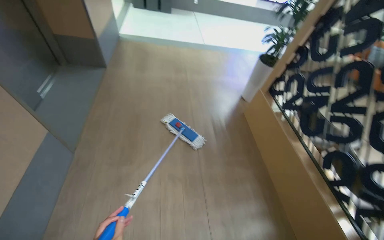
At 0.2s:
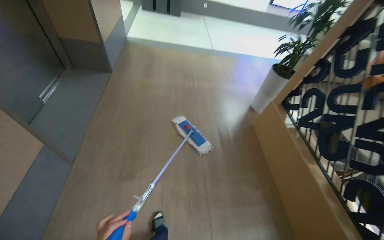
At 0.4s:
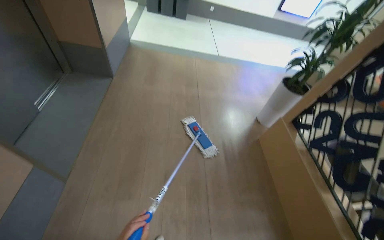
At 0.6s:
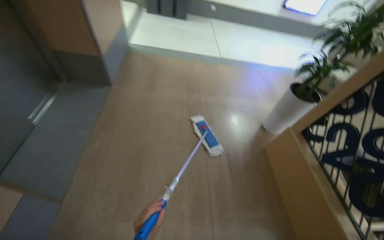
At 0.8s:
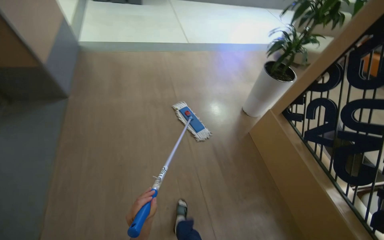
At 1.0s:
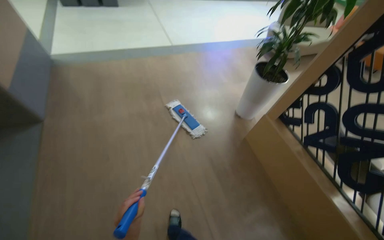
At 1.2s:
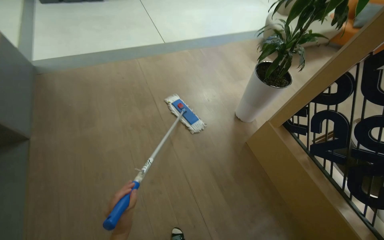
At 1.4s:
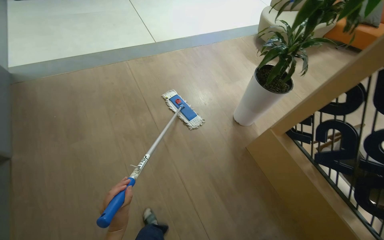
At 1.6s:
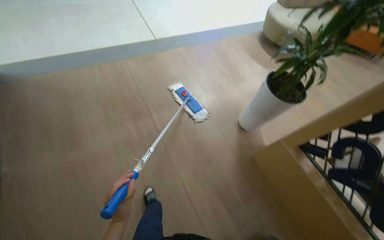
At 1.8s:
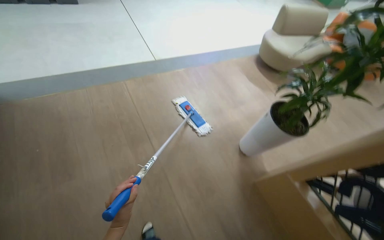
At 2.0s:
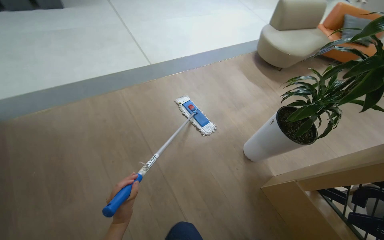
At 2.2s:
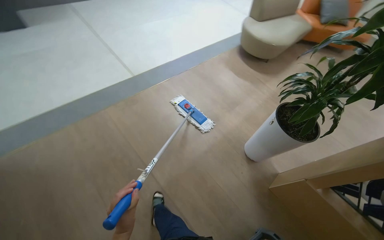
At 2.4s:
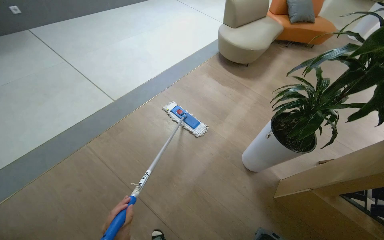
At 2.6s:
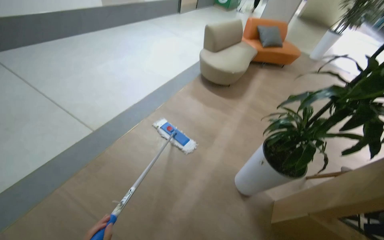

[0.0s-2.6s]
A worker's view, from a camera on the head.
Job: mopping floor.
The whole recording: Mopping wooden floor. The worker mops the wooden floor with a flat mop.
0.0s to 1.2s: The wearer moves about 1 m.
1.2s to 2.6s: The wearer moves roughly 1 m. The head turns to the right by roughly 30 degrees.

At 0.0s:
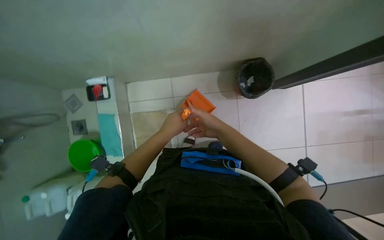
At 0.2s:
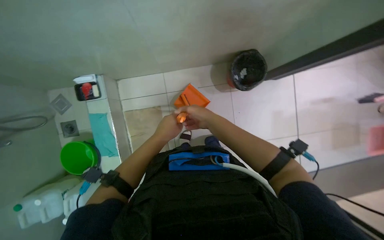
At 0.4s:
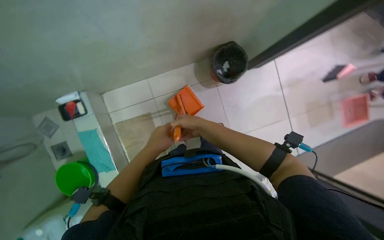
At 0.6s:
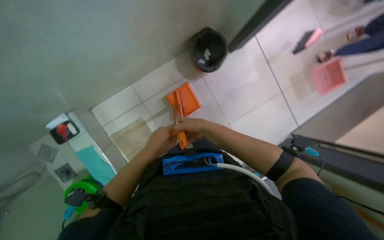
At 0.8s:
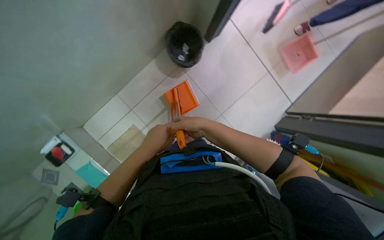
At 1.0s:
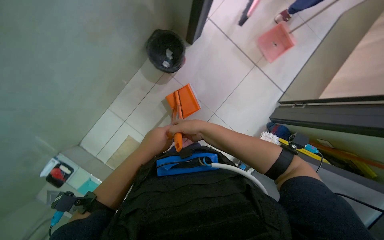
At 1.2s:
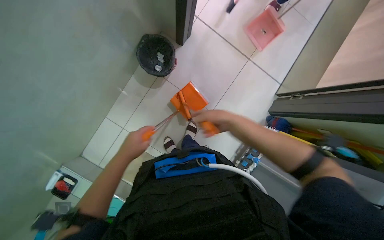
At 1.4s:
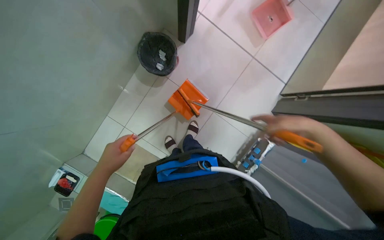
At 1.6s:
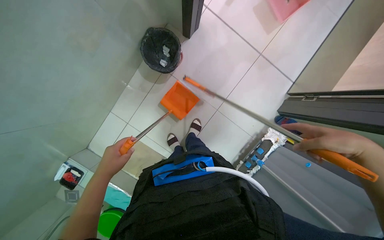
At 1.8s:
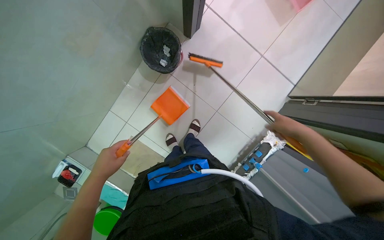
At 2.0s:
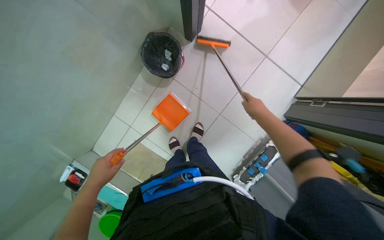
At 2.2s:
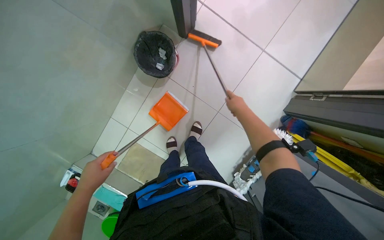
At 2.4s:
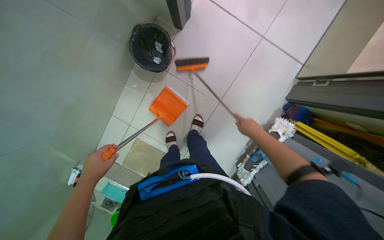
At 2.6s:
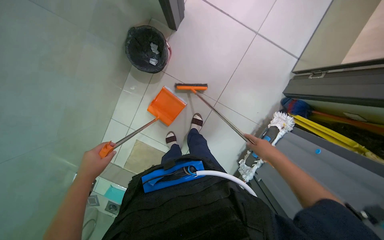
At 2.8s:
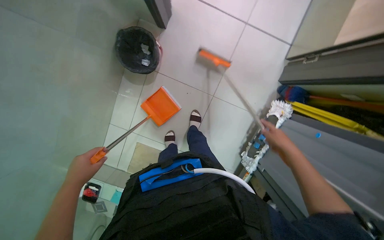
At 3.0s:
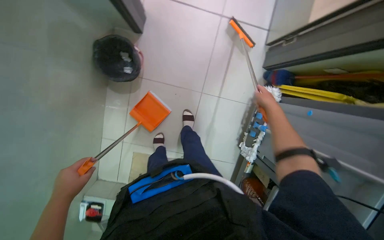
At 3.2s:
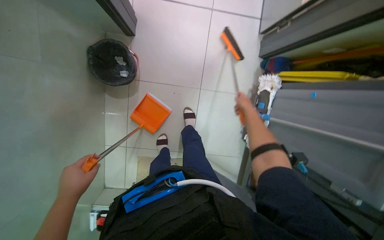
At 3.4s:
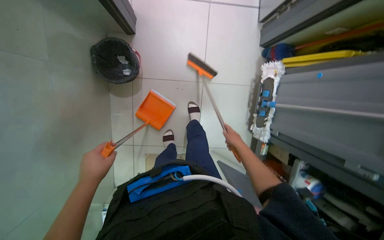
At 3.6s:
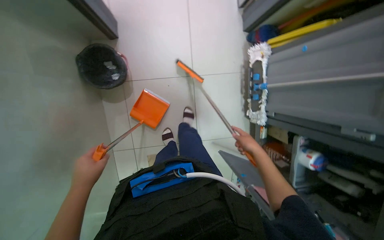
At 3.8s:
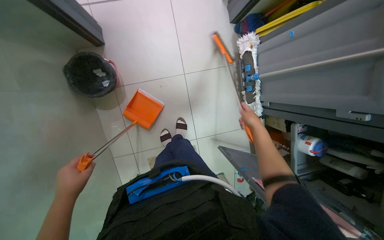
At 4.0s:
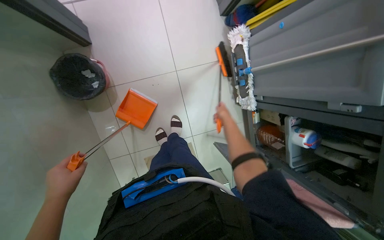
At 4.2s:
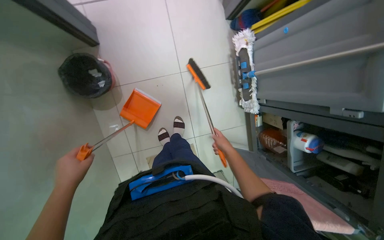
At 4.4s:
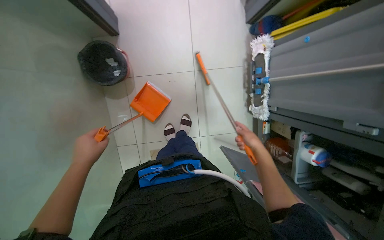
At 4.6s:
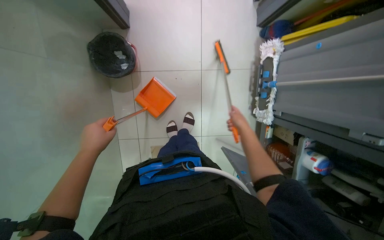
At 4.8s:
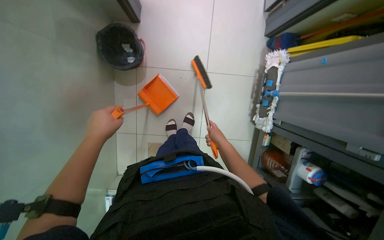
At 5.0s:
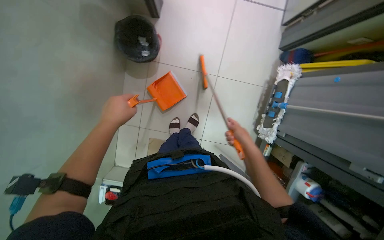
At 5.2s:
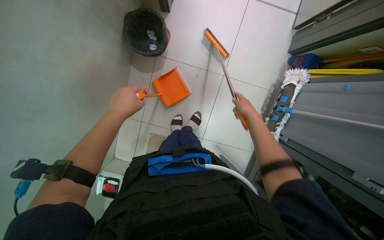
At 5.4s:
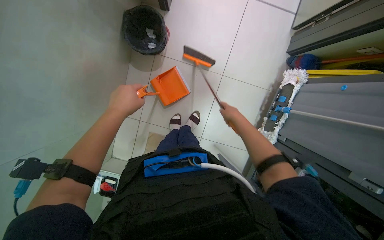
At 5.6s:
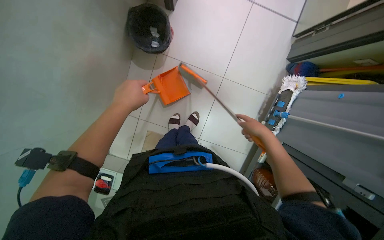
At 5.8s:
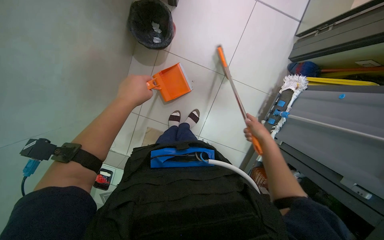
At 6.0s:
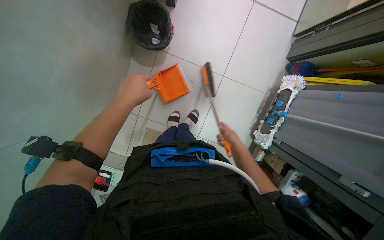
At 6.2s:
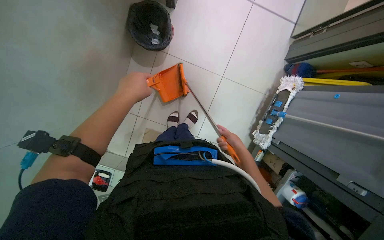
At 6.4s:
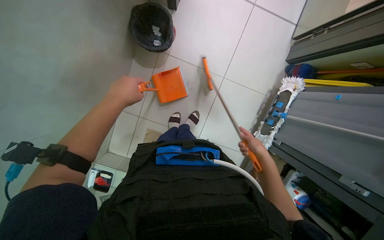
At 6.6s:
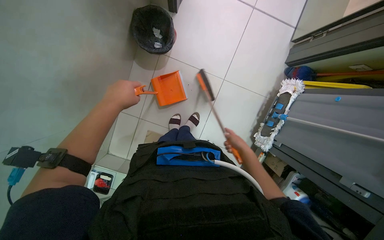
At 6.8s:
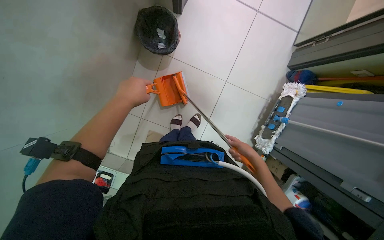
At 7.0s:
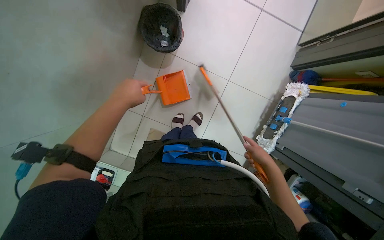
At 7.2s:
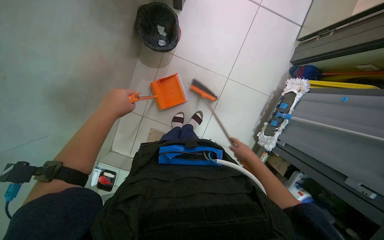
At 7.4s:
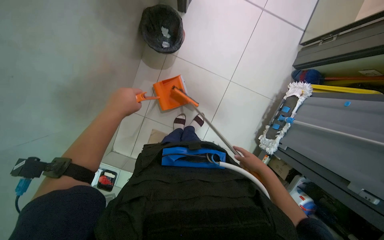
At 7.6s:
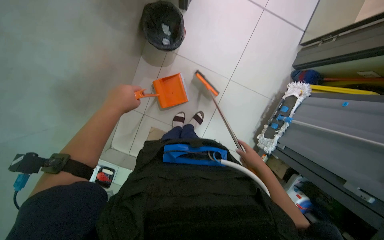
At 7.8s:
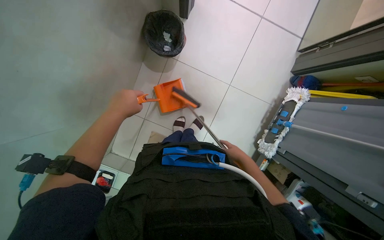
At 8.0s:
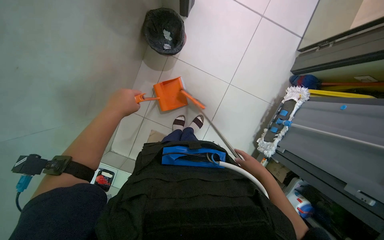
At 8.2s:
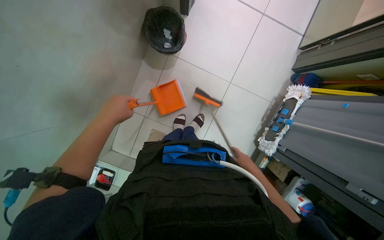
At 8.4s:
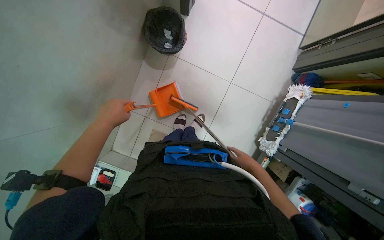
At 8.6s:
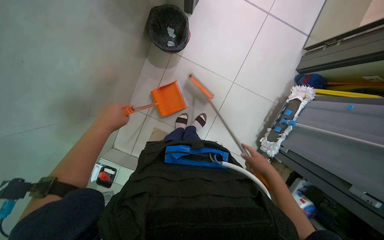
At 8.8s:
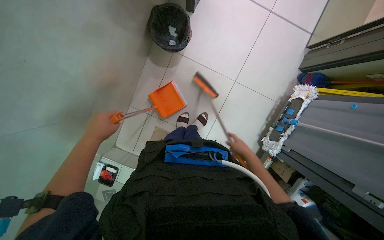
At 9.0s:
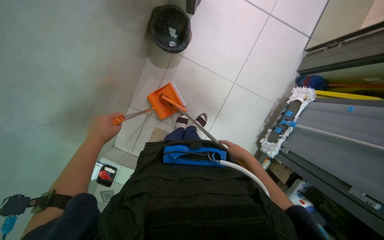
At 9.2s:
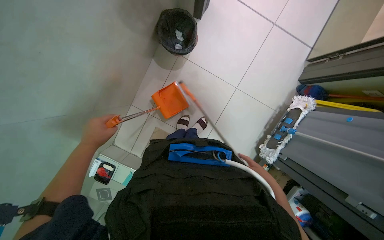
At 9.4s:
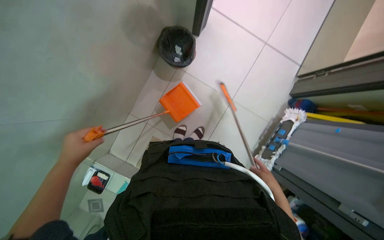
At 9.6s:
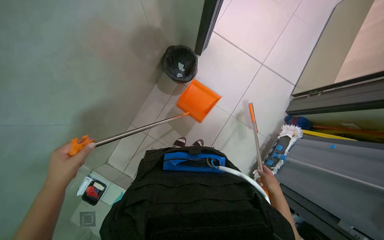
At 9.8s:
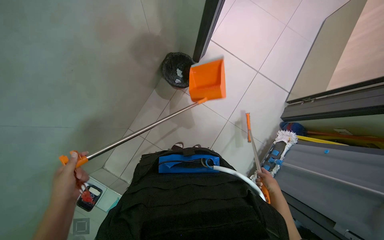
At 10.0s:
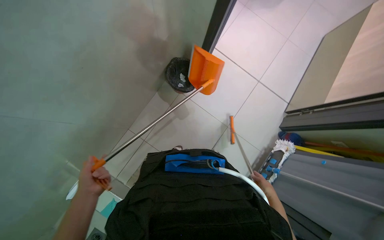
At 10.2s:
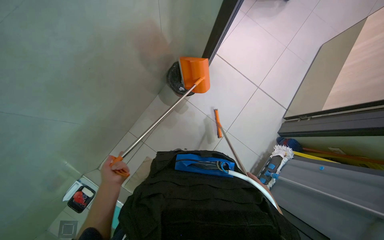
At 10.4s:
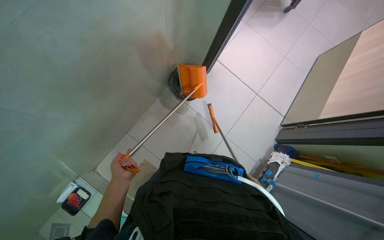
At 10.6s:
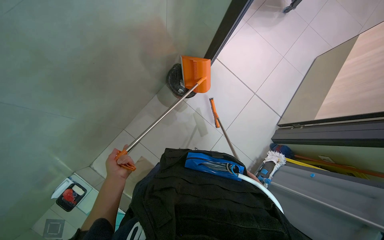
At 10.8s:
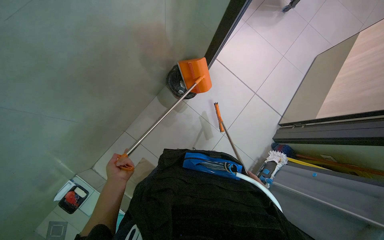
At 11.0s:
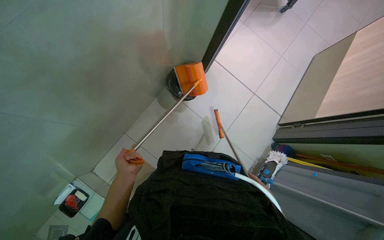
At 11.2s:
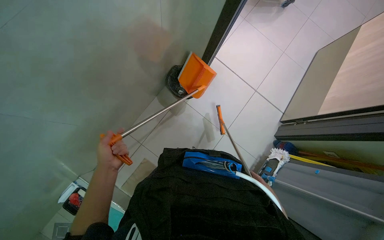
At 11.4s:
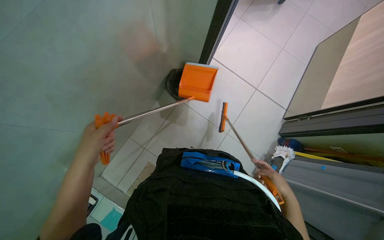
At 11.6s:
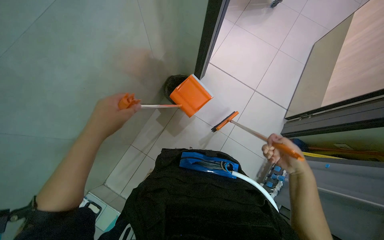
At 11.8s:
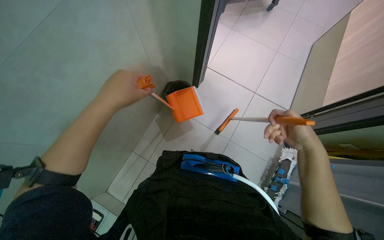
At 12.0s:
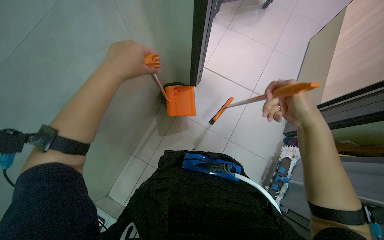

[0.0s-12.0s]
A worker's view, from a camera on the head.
Job: preparing cleaning supplies.
The whole recording: Preparing mop bucket. The worker sweeps the floor and prepares the mop bucket by emptying dirty water, rinsing, refilling with clean water, and adding cleaning solution.
0.0s to 1.6s: The scene turns about 50 degrees counterclockwise in the picture.
1.6s to 3.0s: The right hand moves nearer and farther over about 25 cm, changing direction 2 times.
3.0s to 4.4s: The right hand moves up and down the picture over some 15 cm, changing direction 2 times.
4.4s to 6.0s: The scene turns roughly 25 degrees clockwise in the picture. The right hand swings left and right, approximately 15 cm each way, with 2 reversals.
7.6s to 9.0s: The right hand swings nearer and farther, approximately 10 cm each way, with 2 reversals. The left hand is displaced down the picture by roughly 10 cm.
9.0s to 10.4s: The view tilts roughly 20 degrees upward. The left hand heads down the picture, covering roughly 15 cm.
10.4s to 12.0s: The left hand heads up the picture, nearer to the camera and to the right, covering about 40 cm.

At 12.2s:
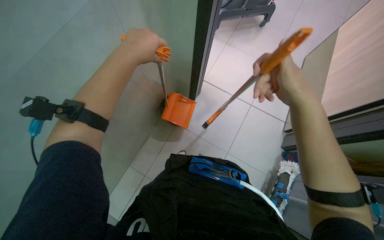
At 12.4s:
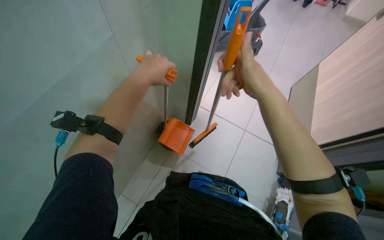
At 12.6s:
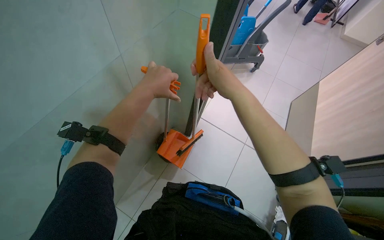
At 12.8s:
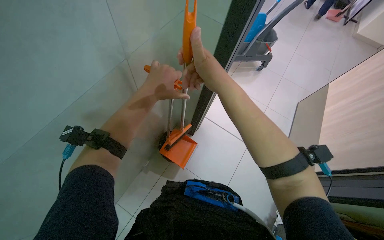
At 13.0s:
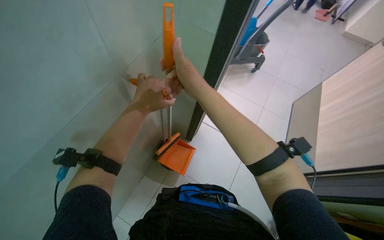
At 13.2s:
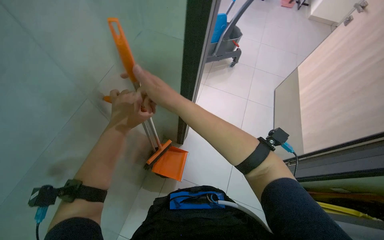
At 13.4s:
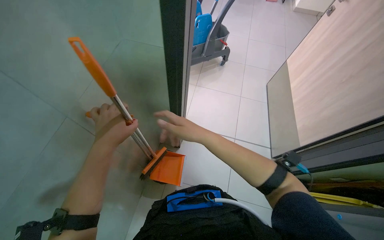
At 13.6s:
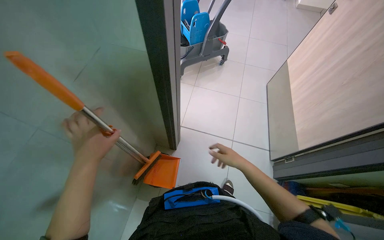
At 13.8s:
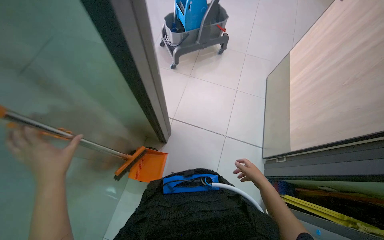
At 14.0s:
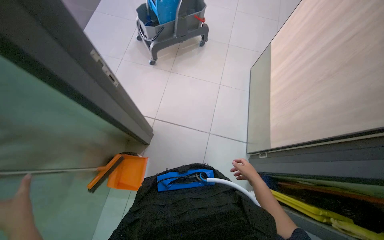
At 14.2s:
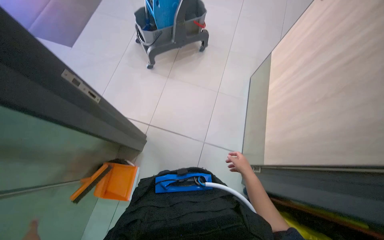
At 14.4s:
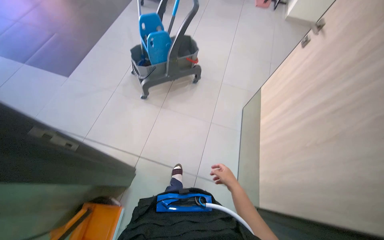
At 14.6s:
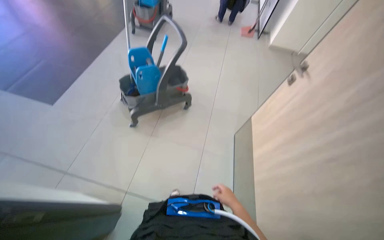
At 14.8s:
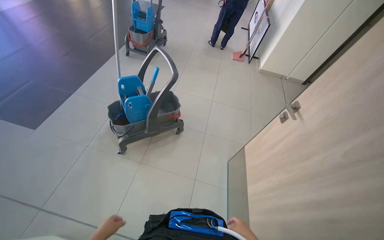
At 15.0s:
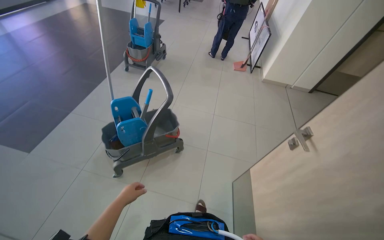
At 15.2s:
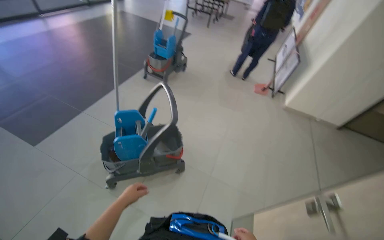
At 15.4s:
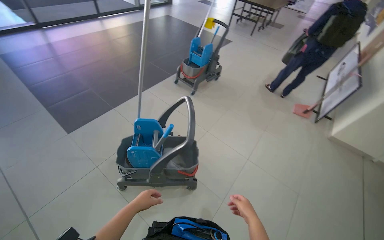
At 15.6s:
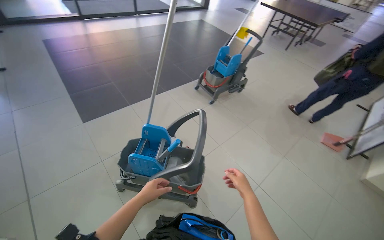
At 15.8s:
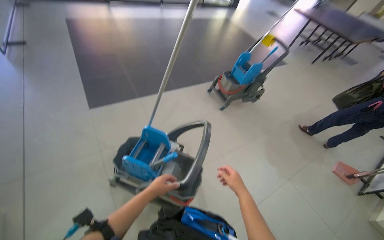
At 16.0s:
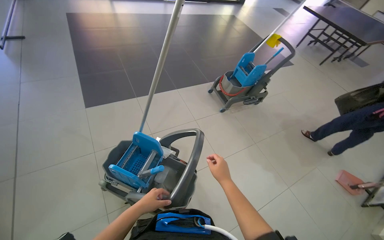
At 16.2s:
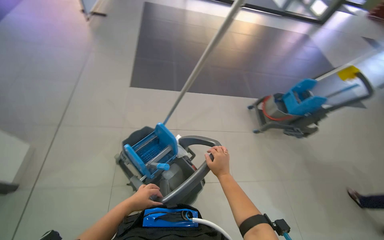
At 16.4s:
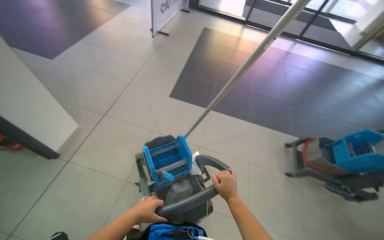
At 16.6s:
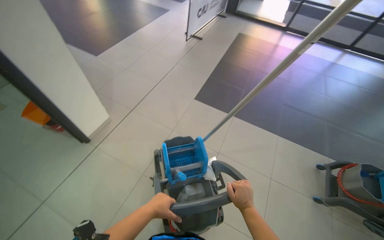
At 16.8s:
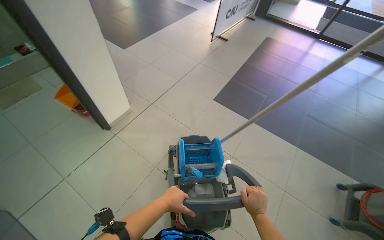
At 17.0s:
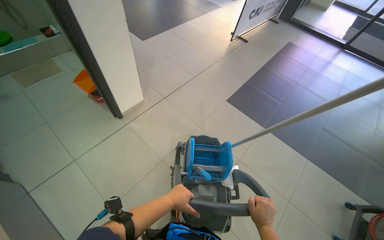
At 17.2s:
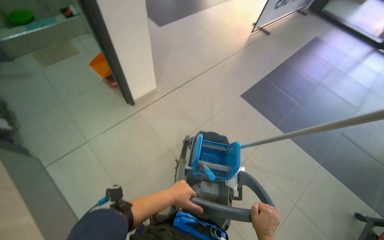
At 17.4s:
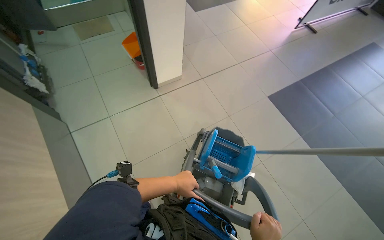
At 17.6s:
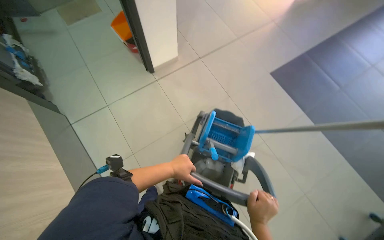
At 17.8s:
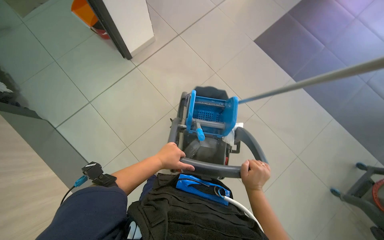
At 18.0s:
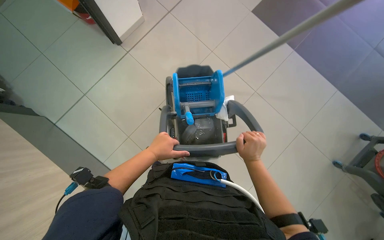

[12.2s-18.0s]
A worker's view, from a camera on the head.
Job: preparing cleaning supplies.
The whole recording: Preparing mop bucket. The worker sweeps the floor and prepares the mop bucket by emptying dirty water, rinsing, refilling with clean water, and adding cleaning solution.
12.2s to 13.6s: The right hand heads farther from the camera, covering approximately 10 cm, and goes to the left and returns, roughly 25 cm each way.
13.6s to 15.0s: The head travels approximately 1 m. The camera pitches upward, by roughly 15 degrees.
15.0s to 16.6s: The camera travels roughly 80 cm. The head rotates approximately 100 degrees to the left. The view tilts approximately 10 degrees upward.
16.6s to 18.0s: The head turns to the left by some 20 degrees. The view tilts roughly 30 degrees downward.
